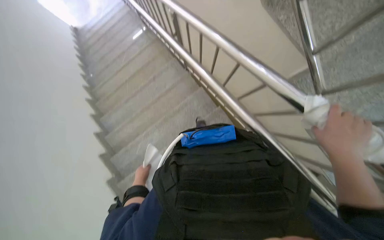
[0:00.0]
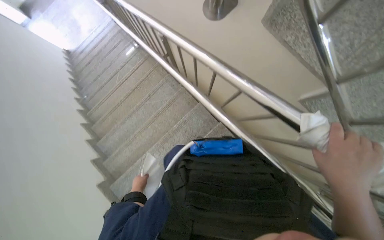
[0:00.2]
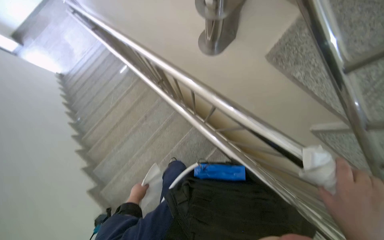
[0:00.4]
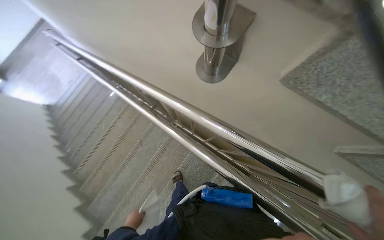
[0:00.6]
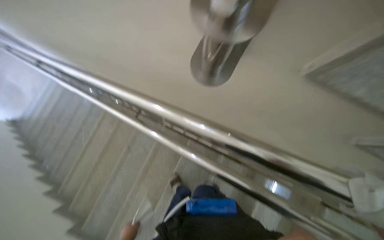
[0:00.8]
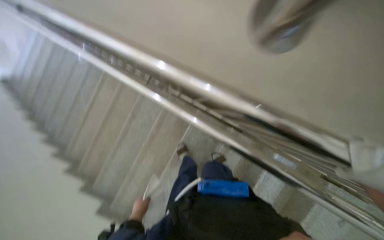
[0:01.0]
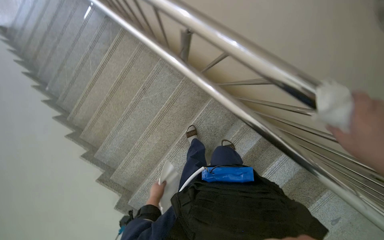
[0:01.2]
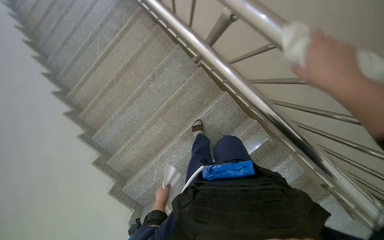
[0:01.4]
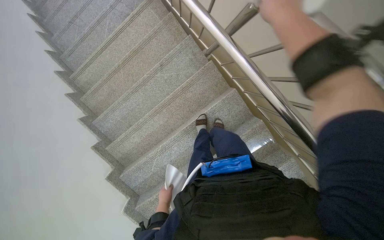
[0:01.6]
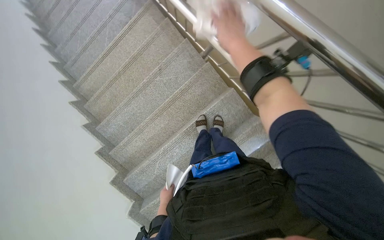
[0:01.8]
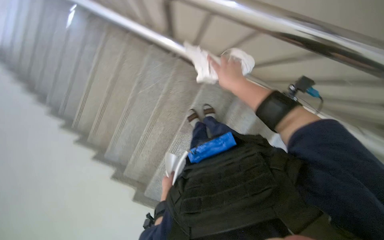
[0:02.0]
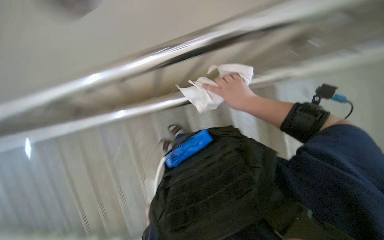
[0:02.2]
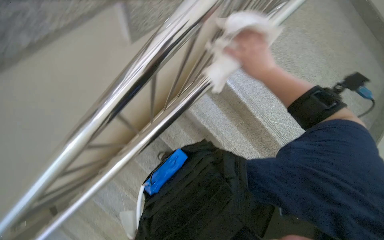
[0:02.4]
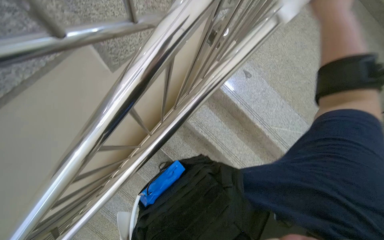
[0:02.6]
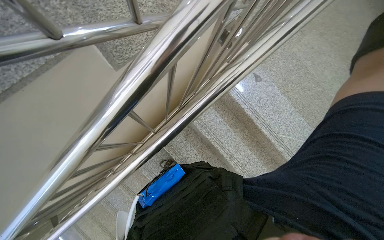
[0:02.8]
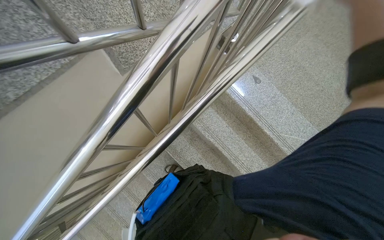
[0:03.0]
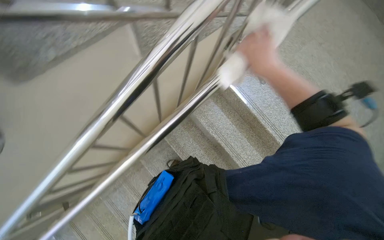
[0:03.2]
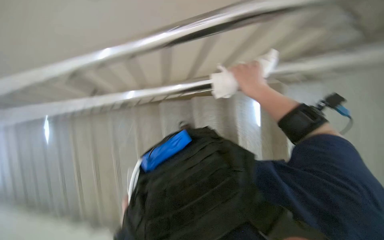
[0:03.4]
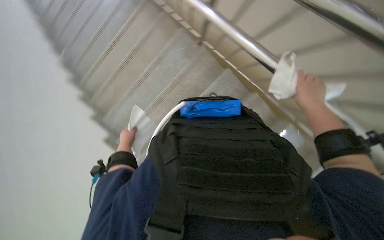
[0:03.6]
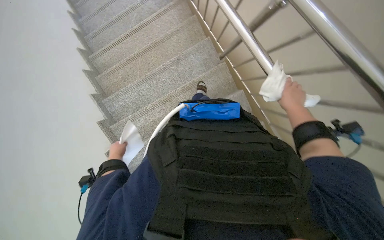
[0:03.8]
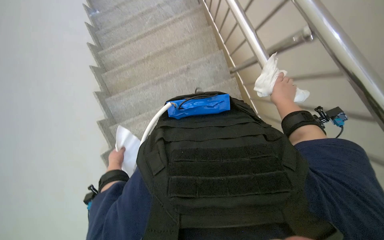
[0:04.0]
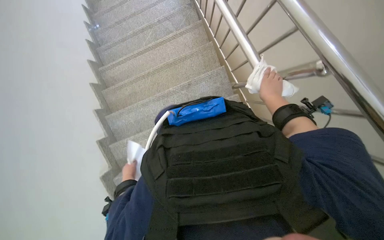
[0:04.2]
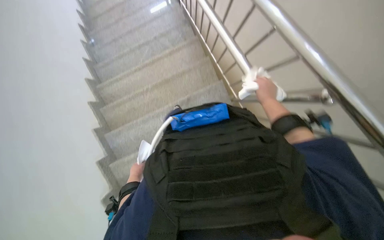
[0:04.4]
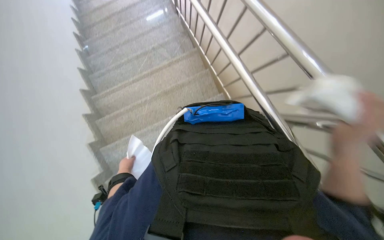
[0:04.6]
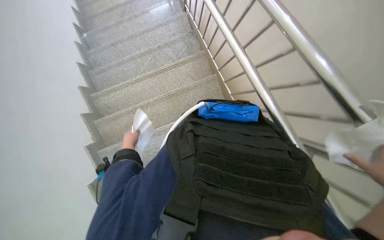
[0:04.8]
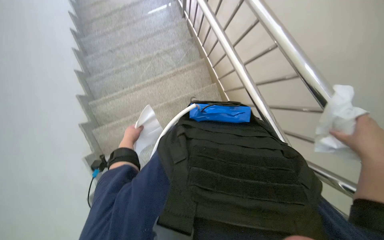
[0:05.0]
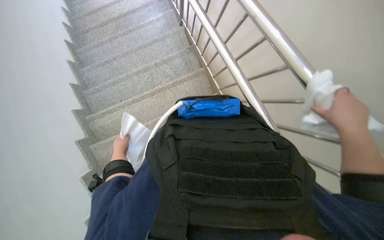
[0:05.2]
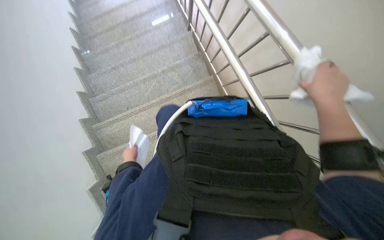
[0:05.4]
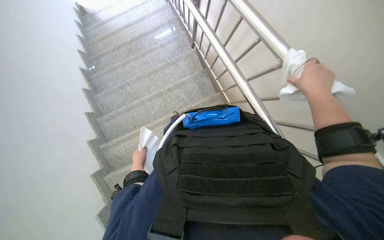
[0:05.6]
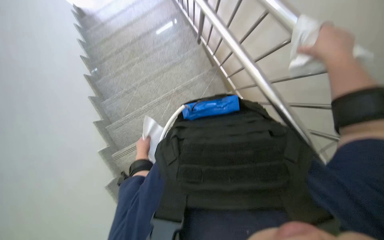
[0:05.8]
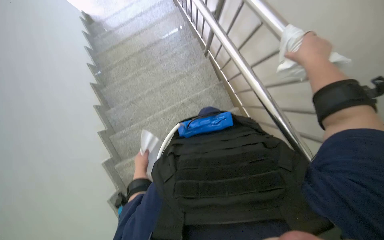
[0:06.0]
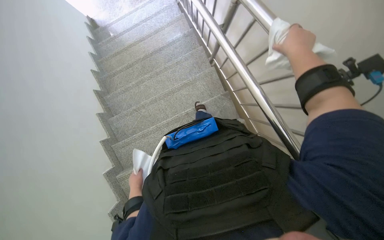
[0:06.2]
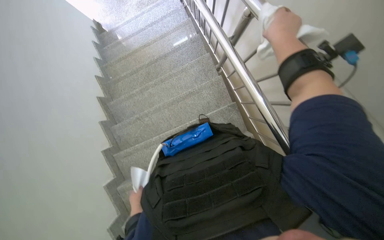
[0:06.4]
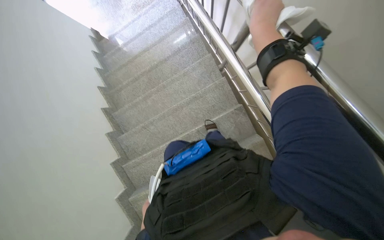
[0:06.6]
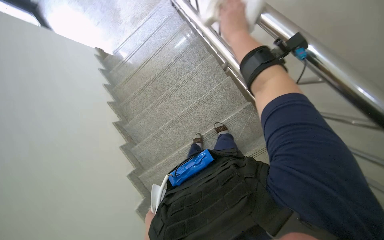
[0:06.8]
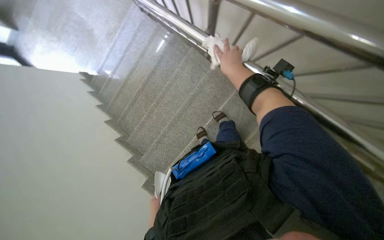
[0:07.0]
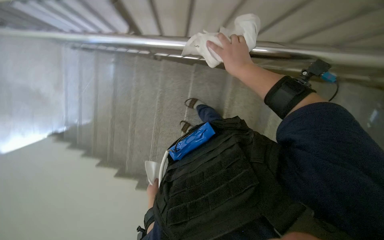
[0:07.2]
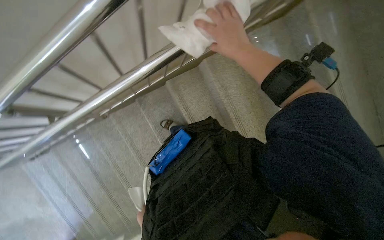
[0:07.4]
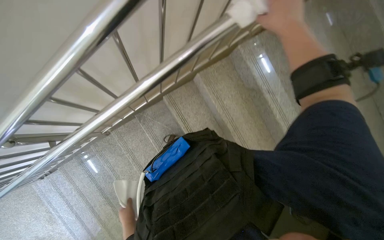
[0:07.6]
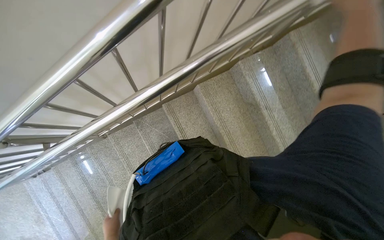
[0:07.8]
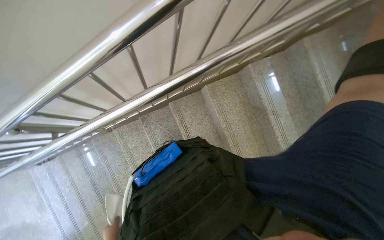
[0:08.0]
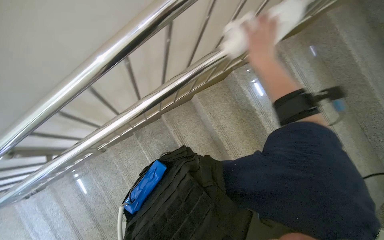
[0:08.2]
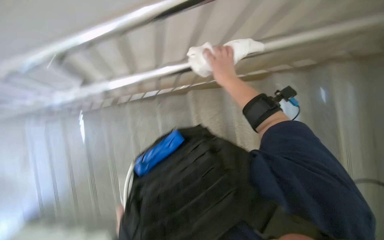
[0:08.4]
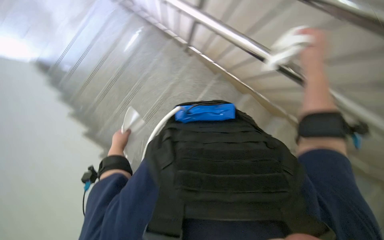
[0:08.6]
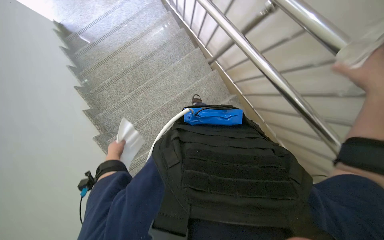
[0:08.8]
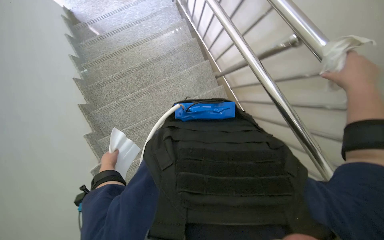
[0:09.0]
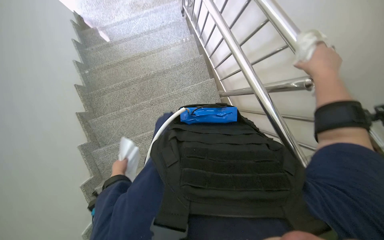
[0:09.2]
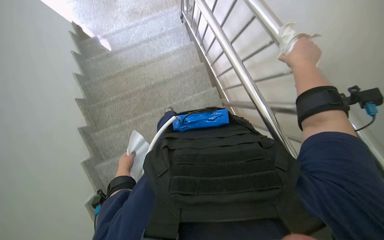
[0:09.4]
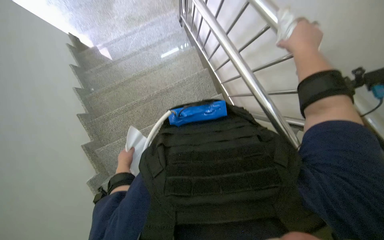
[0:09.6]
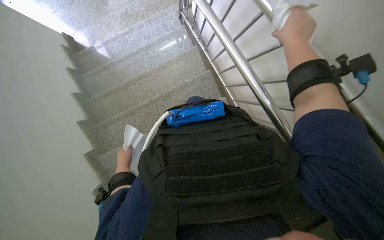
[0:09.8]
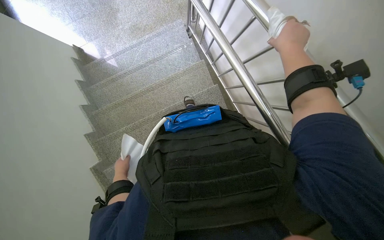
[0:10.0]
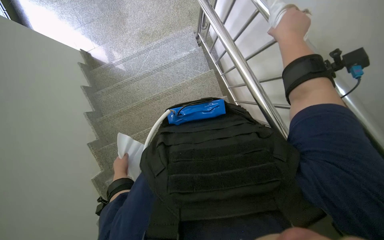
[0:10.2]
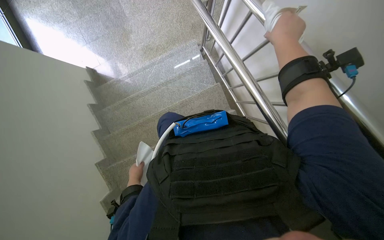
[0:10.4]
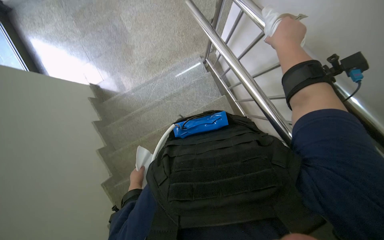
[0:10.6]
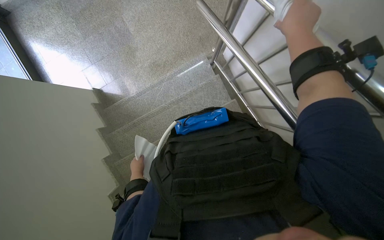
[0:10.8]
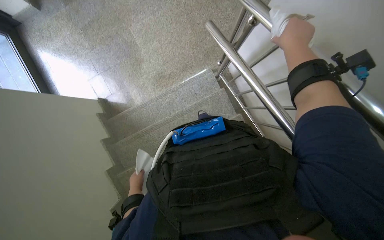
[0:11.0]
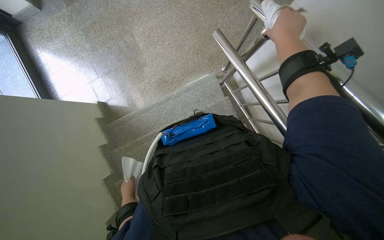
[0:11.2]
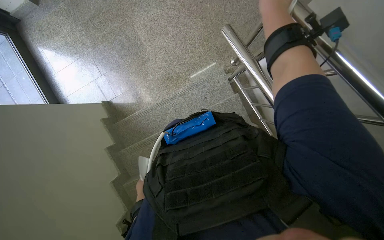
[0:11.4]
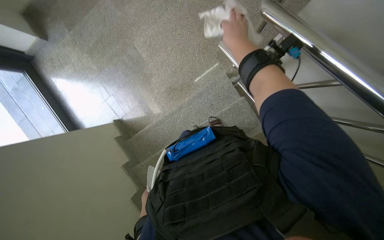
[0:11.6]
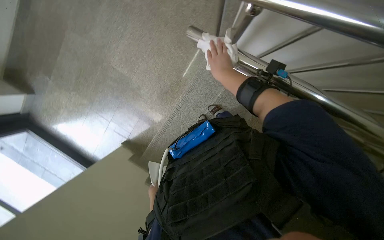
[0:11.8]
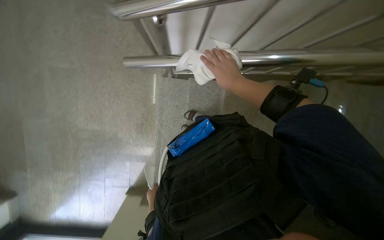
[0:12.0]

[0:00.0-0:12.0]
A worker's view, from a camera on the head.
Job: wiping surfaces.
The whole recording: Wiping stair handrails. The worker wipes the metal stair handrails with a white cloth while descending.
0:00.0 to 0:01.6: The wearer moves some 60 cm.
0:03.0 to 0:04.4: The scene turns roughly 30 degrees clockwise in the picture. The right hand travels farther from the camera by some 25 cm.
0:04.4 to 0:06.0: The camera is carried approximately 80 cm.
0:06.0 to 0:07.6: Everything in view rotates about 60 degrees counterclockwise.
0:07.6 to 0:09.0: Everything in view rotates roughly 40 degrees clockwise.
0:09.0 to 0:10.4: The camera is carried about 80 cm.

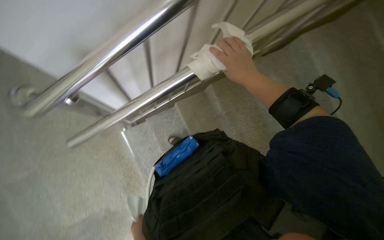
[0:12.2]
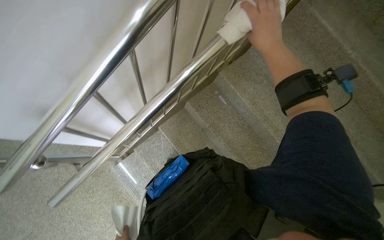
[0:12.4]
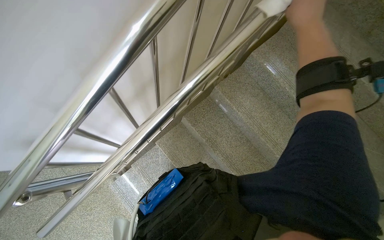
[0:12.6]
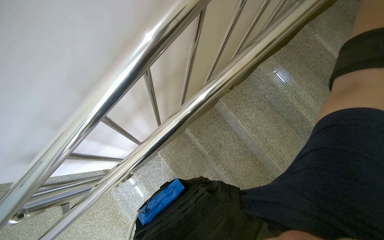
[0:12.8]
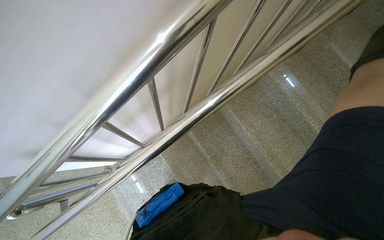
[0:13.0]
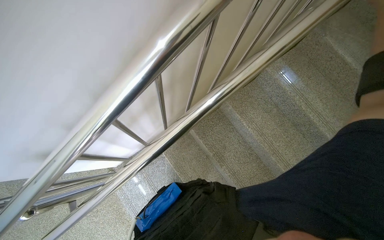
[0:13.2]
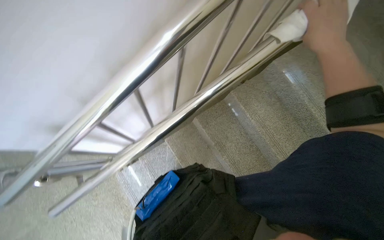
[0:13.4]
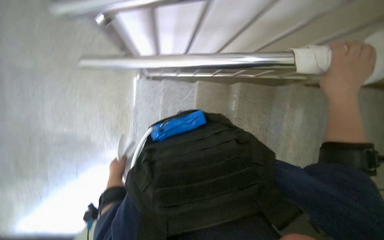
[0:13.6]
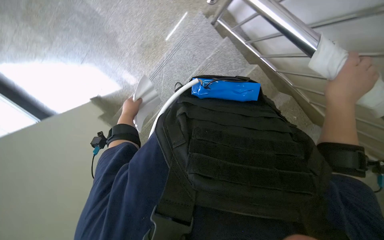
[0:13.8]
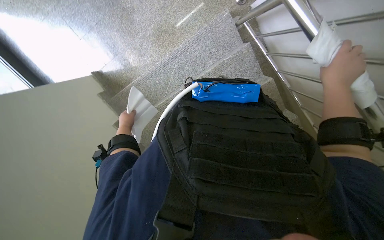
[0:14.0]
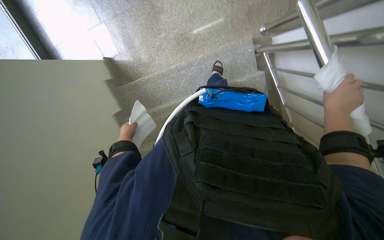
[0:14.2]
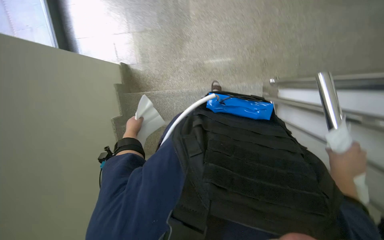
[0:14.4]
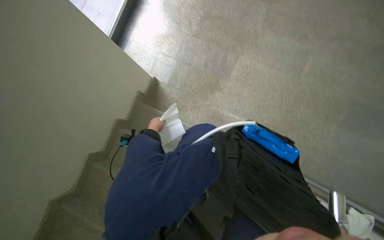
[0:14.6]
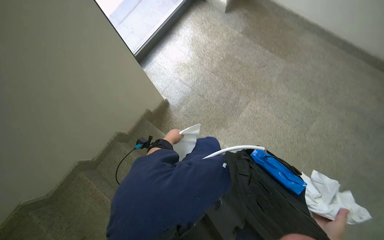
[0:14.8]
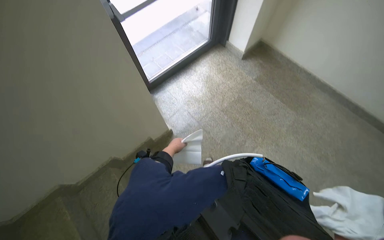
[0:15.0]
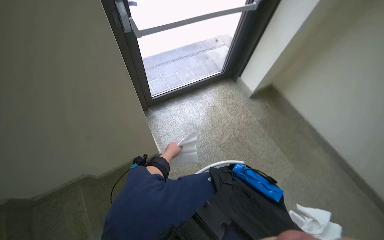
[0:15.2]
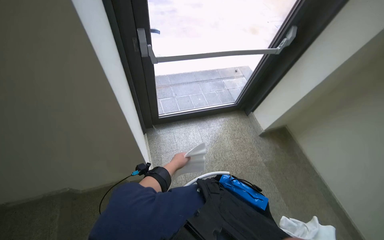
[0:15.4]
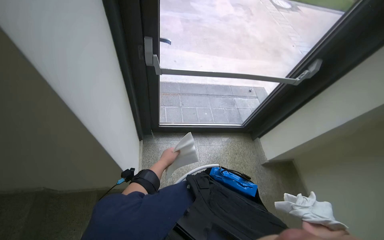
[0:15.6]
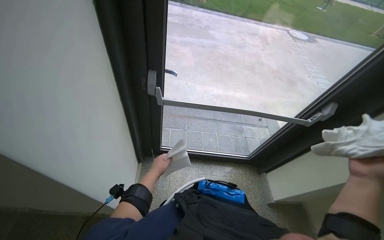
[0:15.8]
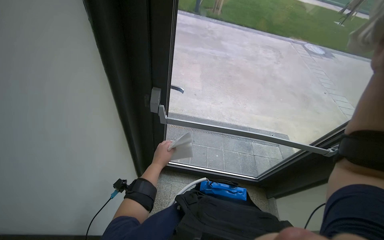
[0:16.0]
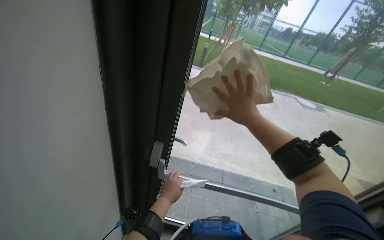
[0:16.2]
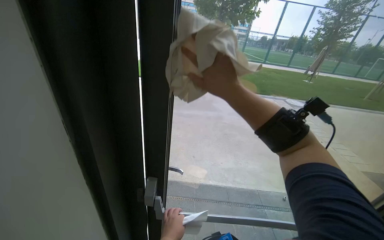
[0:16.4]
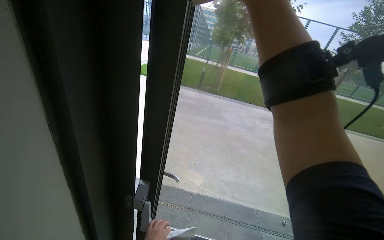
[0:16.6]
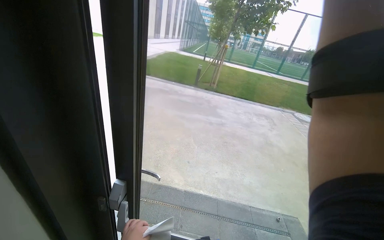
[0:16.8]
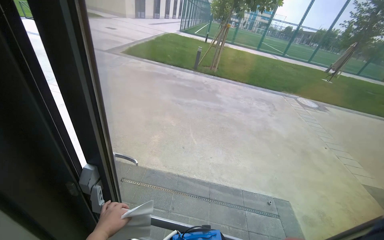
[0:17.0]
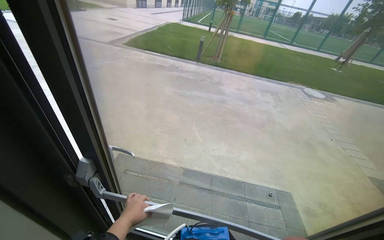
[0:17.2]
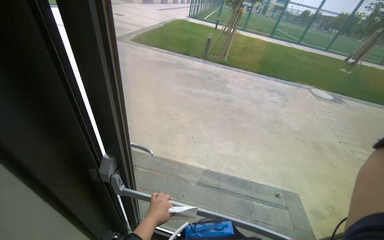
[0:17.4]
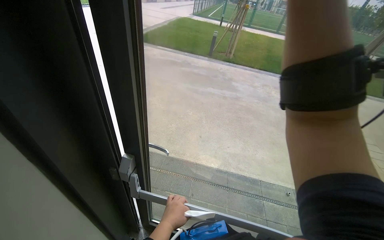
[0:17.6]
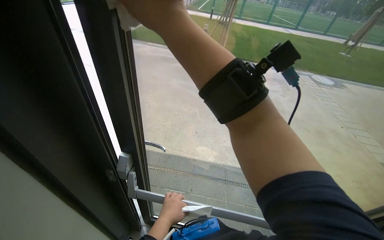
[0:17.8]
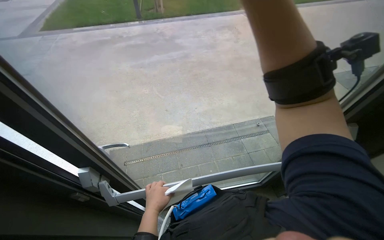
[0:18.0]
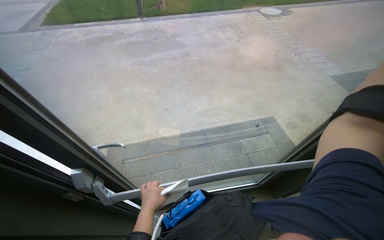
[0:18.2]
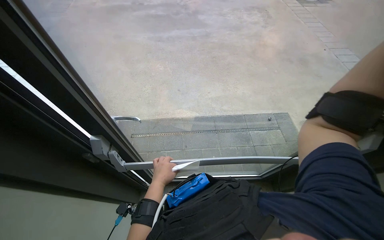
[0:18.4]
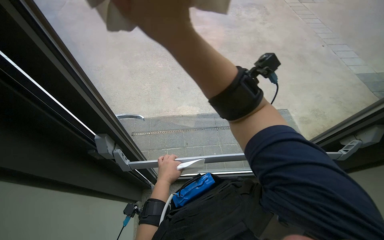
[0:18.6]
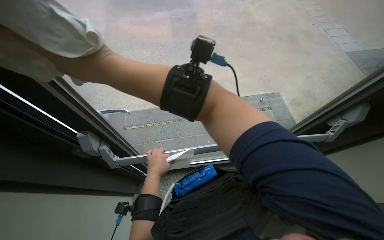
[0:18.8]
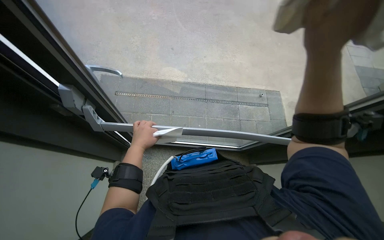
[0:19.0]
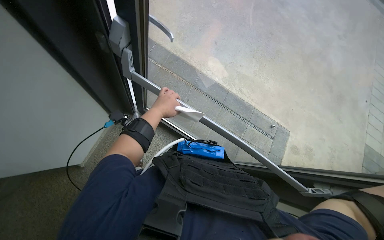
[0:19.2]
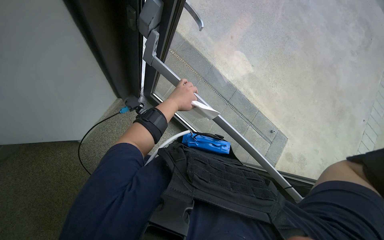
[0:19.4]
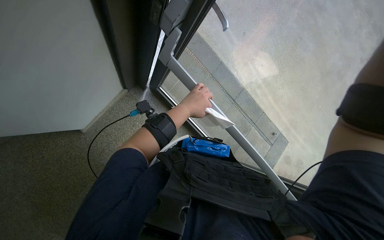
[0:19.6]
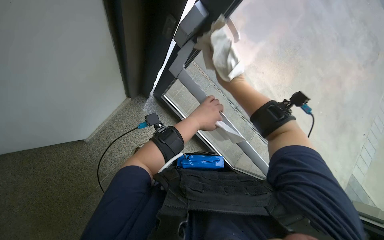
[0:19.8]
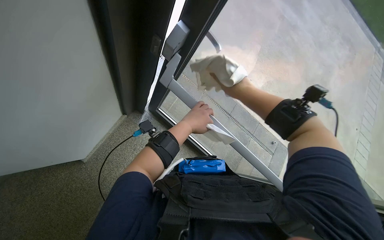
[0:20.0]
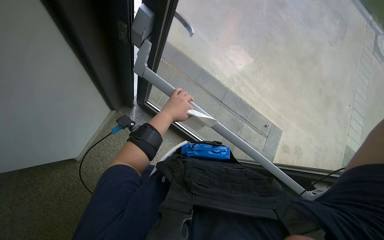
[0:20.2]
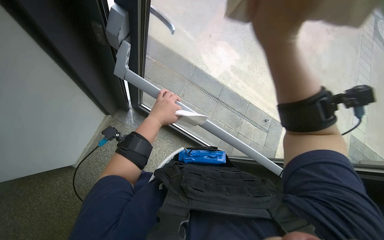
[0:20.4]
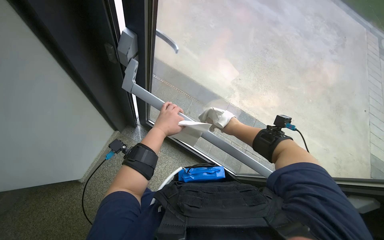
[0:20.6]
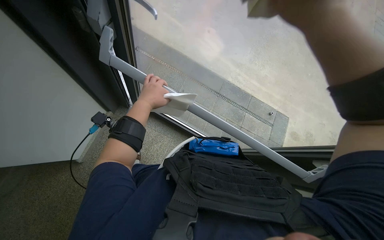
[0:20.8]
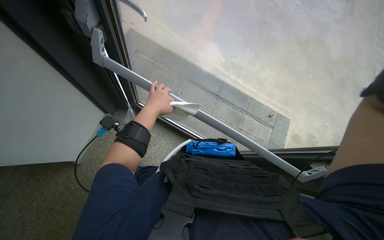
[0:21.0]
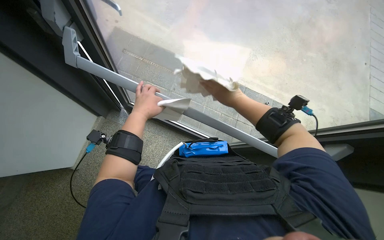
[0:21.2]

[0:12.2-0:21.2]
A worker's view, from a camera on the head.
Job: wiping surfaces.
The whole recording: Wiping stair handrails. The worker wipes the metal stair handrails with a white cloth while descending.
0:12.2 to 0:13.8: The view tips downward by about 15 degrees. The scene rotates clockwise by about 35 degrees.
0:13.8 to 0:15.2: The camera travels roughly 50 cm. The view tilts roughly 60 degrees upward. The scene rotates clockwise by roughly 105 degrees.
0:15.2 to 0:16.6: The head turns to the left by some 40 degrees. The camera pitches upward, by about 50 degrees.
0:16.6 to 0:18.2: The view tips downward by some 25 degrees. Everything in view rotates some 25 degrees counterclockwise.
0:18.2 to 0:19.8: The view tilts roughly 25 degrees downward. Everything in view rotates about 55 degrees clockwise.
0:19.8 to 0:21.2: The left hand is displaced farther from the camera by about 15 cm.
